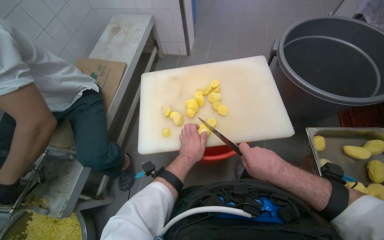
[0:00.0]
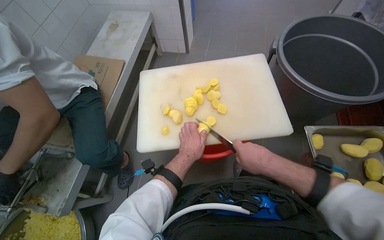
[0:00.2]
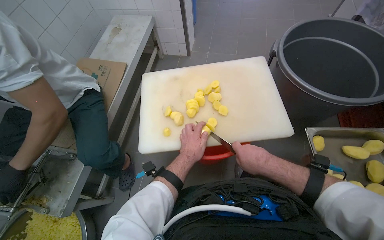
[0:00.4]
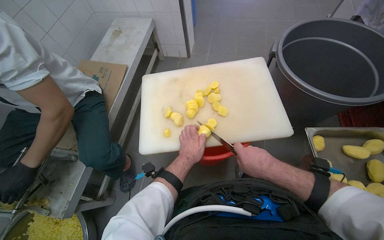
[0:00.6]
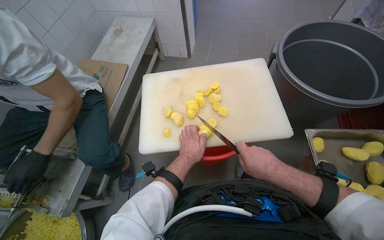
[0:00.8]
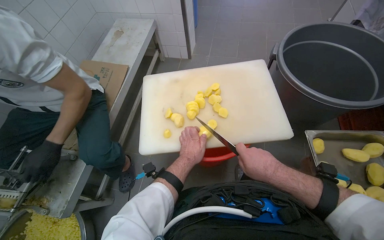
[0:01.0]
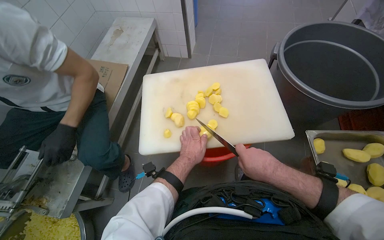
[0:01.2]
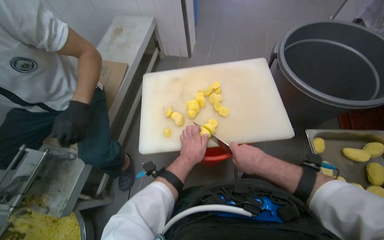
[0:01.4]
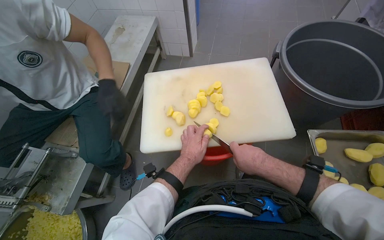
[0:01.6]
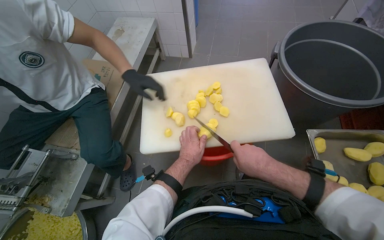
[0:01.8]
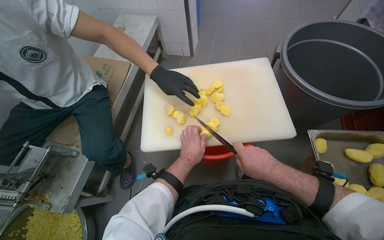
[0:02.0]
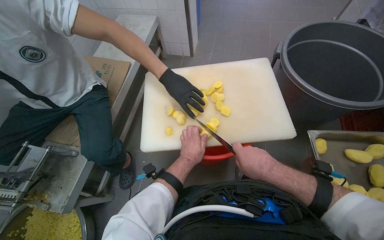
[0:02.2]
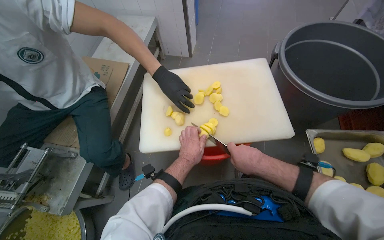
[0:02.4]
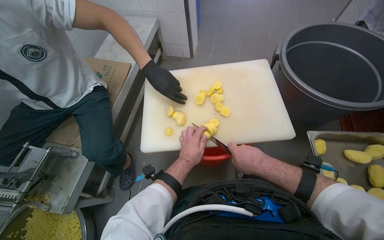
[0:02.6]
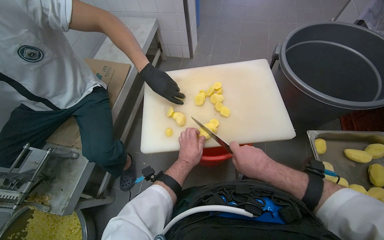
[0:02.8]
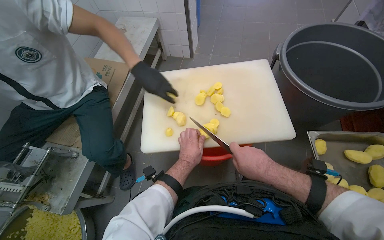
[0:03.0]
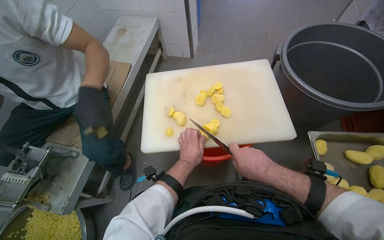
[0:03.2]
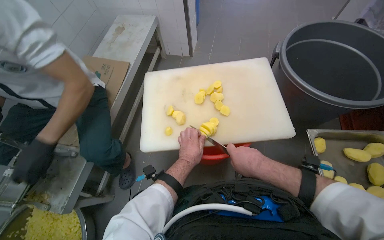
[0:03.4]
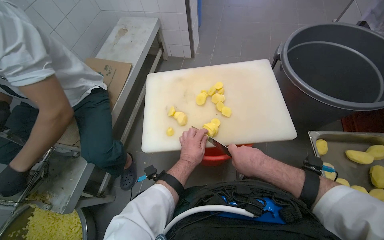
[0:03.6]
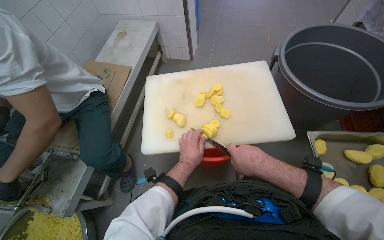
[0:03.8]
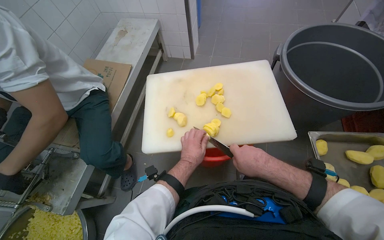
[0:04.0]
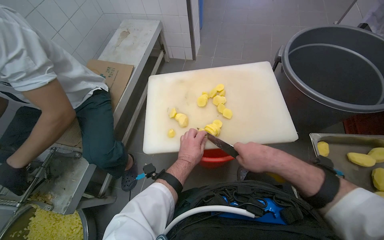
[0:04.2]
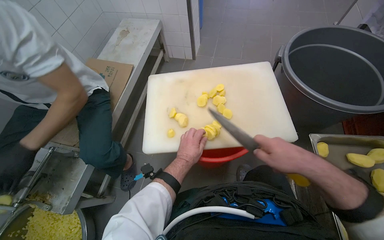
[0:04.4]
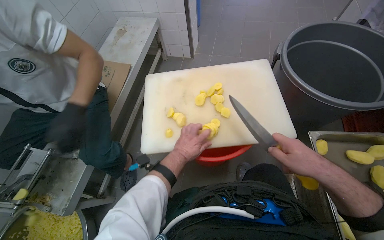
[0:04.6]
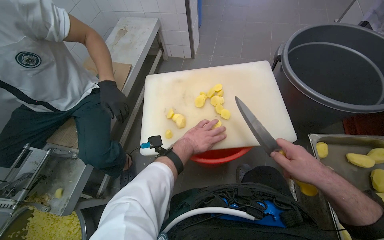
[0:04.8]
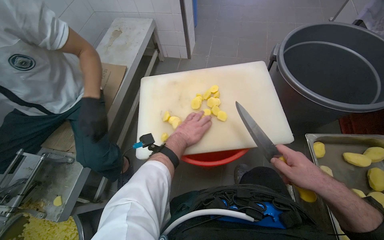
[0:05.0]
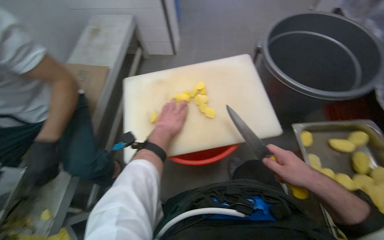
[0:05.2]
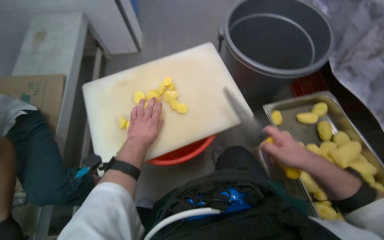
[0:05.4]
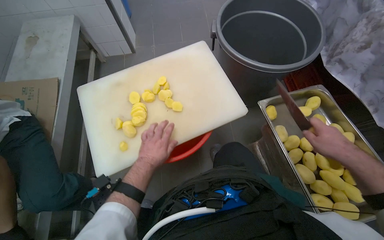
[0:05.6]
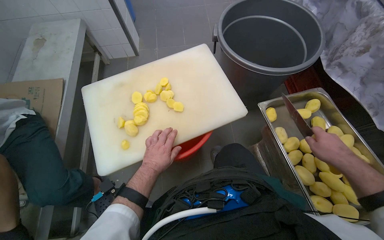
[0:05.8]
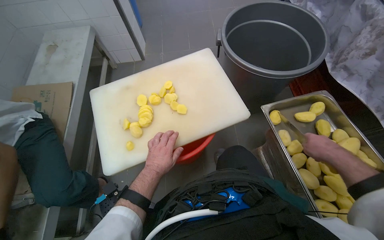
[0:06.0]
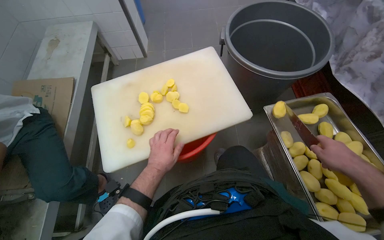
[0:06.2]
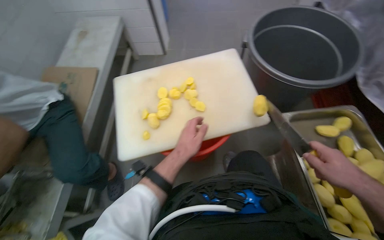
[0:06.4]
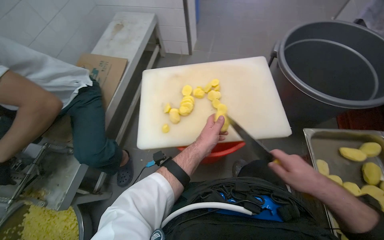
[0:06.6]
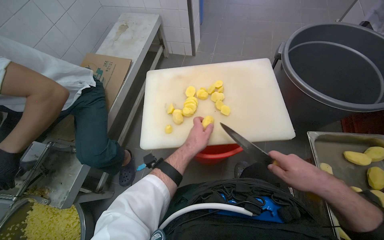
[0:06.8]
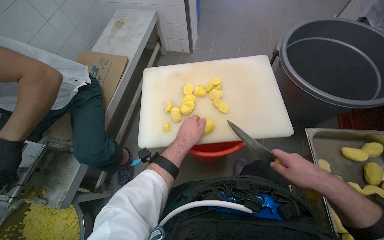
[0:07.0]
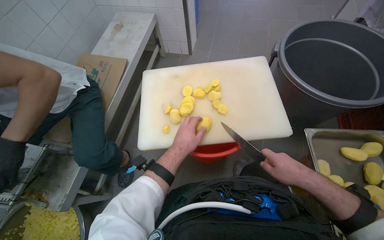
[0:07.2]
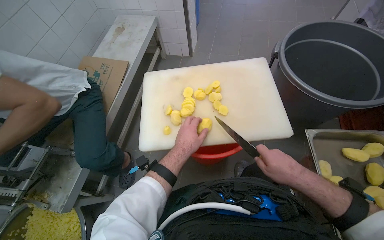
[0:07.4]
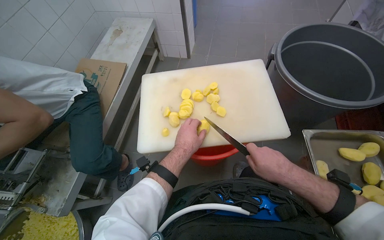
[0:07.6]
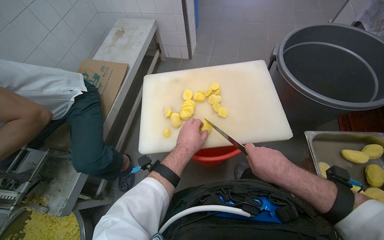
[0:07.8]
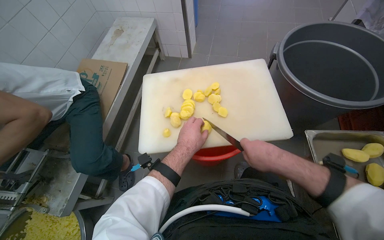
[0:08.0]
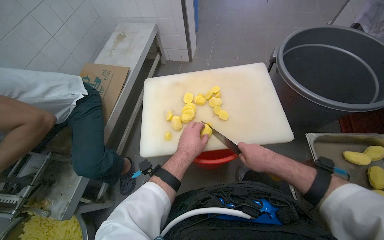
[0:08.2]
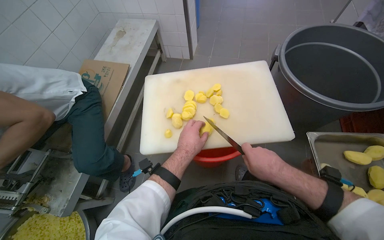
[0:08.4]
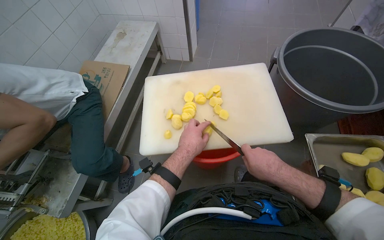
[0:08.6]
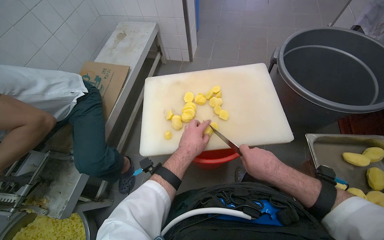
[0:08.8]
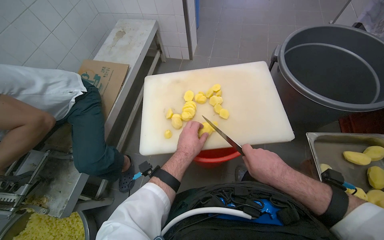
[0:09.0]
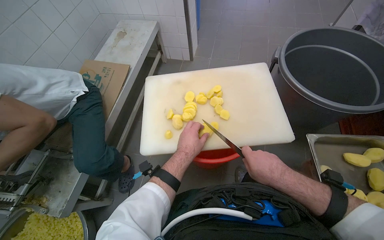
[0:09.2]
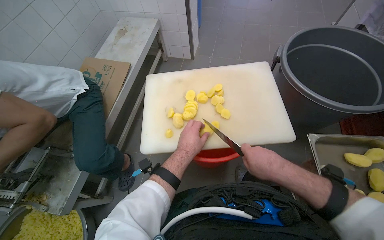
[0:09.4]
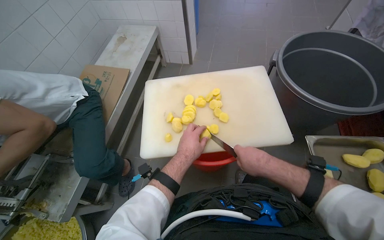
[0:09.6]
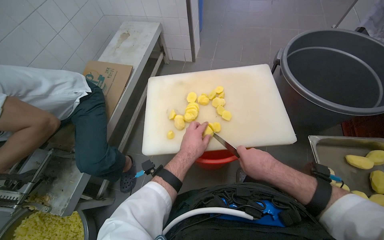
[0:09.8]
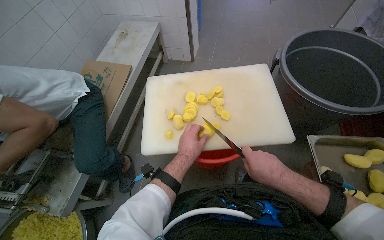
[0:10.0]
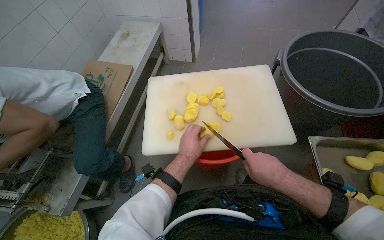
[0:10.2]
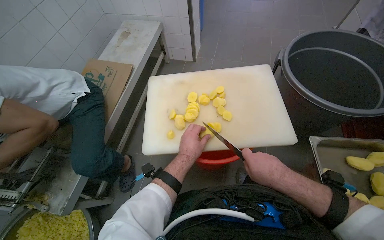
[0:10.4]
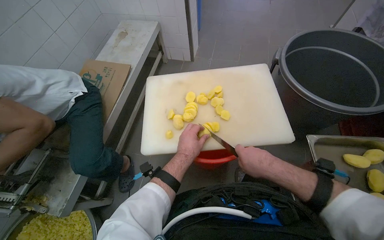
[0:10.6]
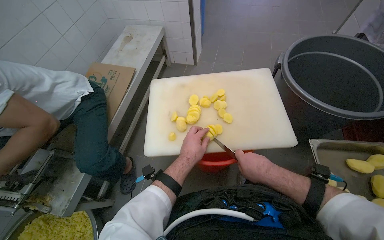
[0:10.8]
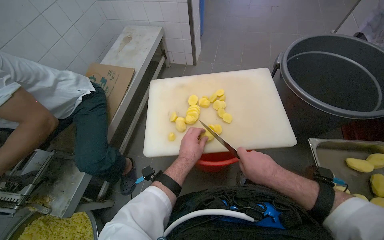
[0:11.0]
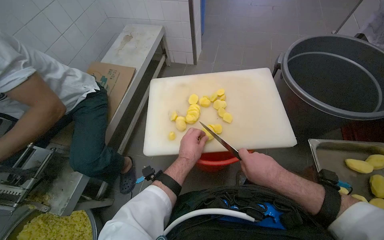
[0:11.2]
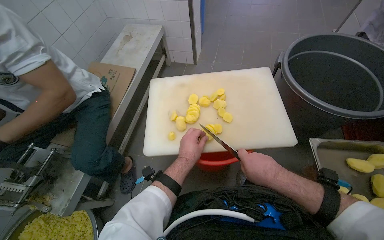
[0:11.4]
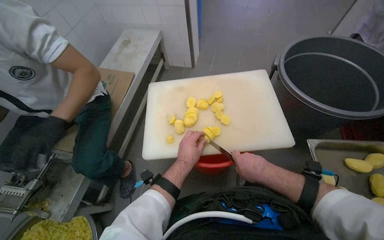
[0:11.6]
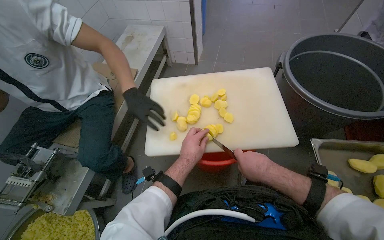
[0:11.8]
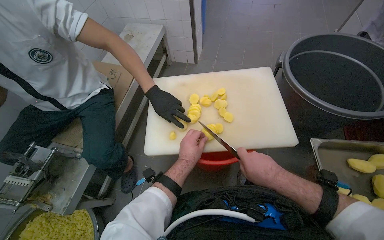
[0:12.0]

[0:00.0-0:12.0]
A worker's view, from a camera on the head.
Job: preparing food.
The whole recording: Slicing potatoes on cutting board. The worker slices peeled potatoes on a white cutting board with a knife.
0:00.0 to 0:04.4: The hands stay close to where they were, moving slightly.
0:04.4 to 0:06.0: The right hand is displaced to the right by approximately 25 cm.
0:06.0 to 0:07.6: The right hand shifts approximately 25 cm to the left.
0:07.6 to 0:12.0: The hands are busy where they are.

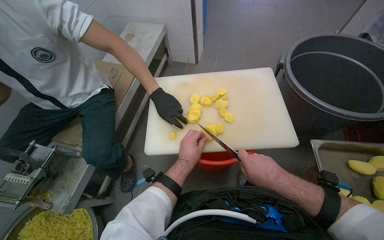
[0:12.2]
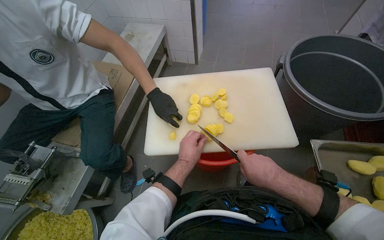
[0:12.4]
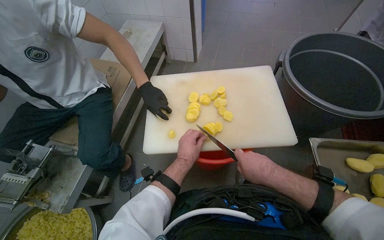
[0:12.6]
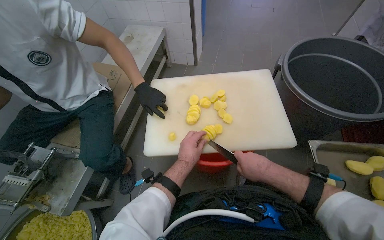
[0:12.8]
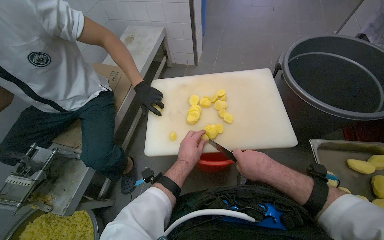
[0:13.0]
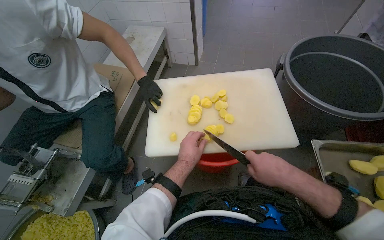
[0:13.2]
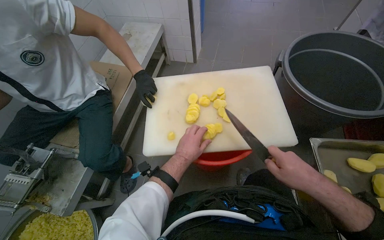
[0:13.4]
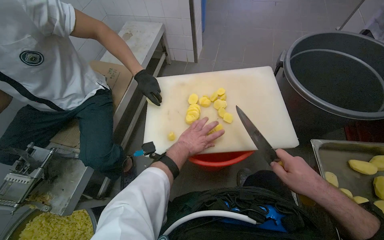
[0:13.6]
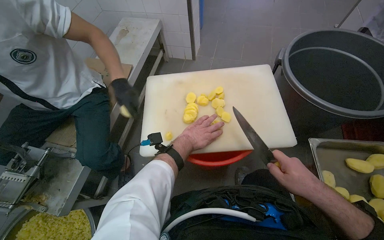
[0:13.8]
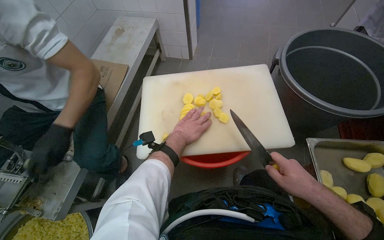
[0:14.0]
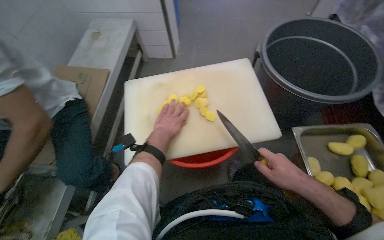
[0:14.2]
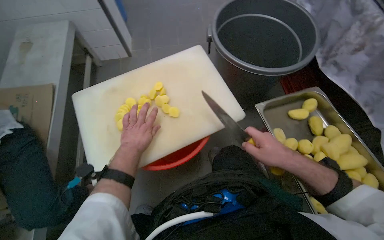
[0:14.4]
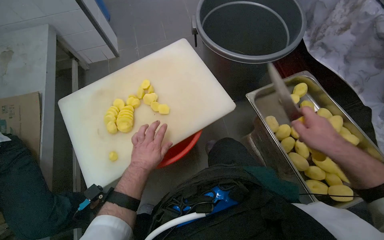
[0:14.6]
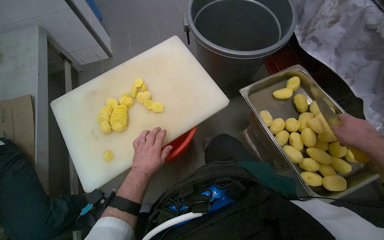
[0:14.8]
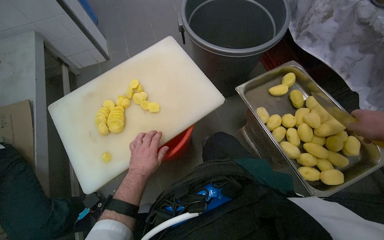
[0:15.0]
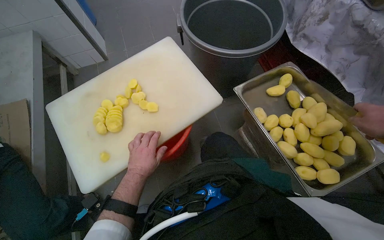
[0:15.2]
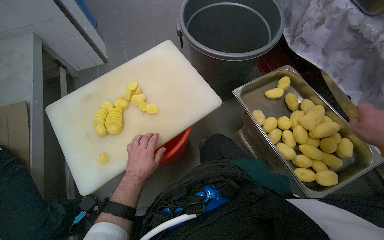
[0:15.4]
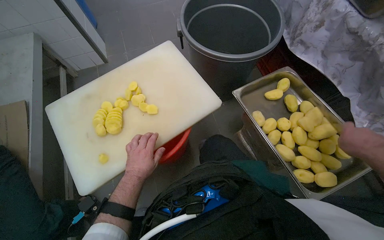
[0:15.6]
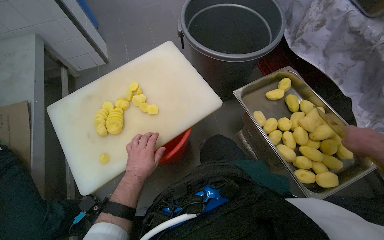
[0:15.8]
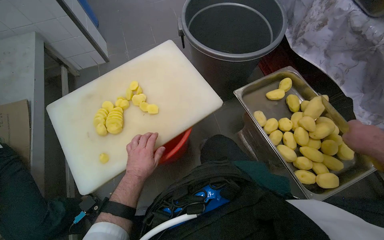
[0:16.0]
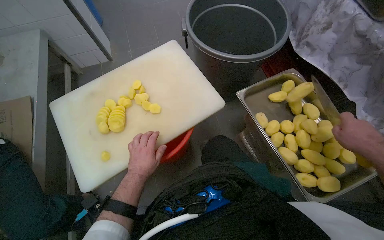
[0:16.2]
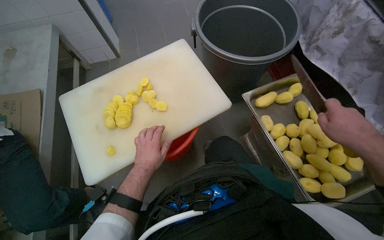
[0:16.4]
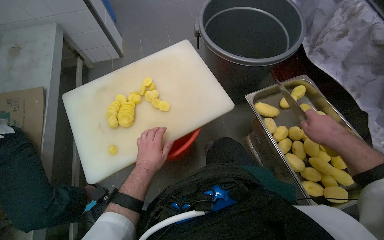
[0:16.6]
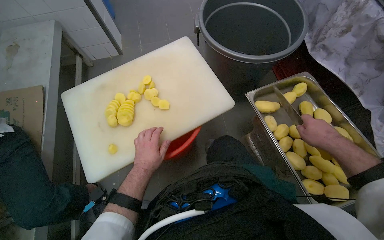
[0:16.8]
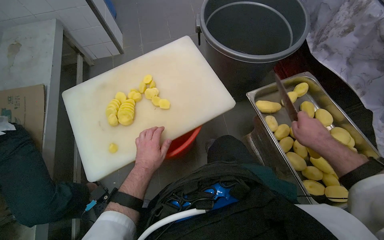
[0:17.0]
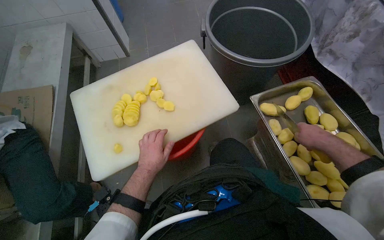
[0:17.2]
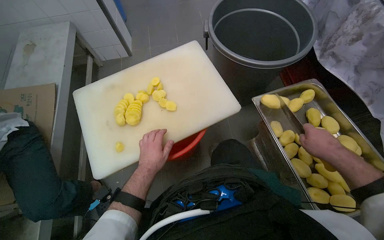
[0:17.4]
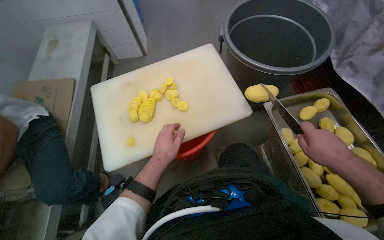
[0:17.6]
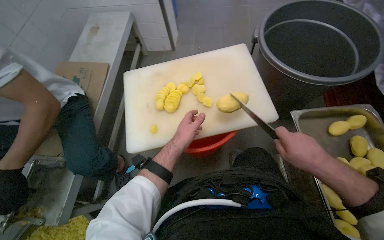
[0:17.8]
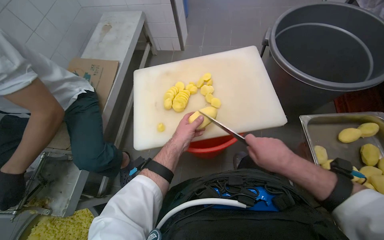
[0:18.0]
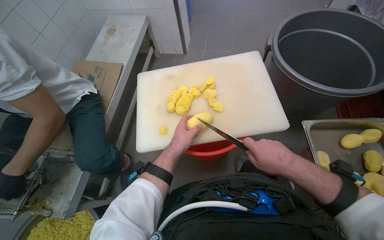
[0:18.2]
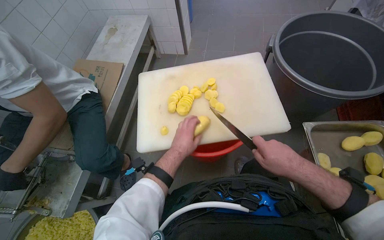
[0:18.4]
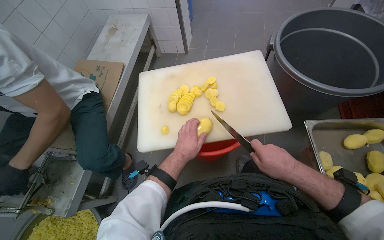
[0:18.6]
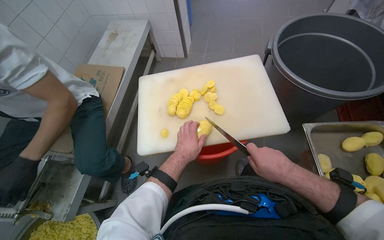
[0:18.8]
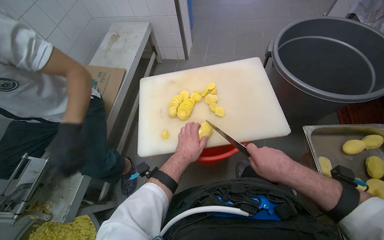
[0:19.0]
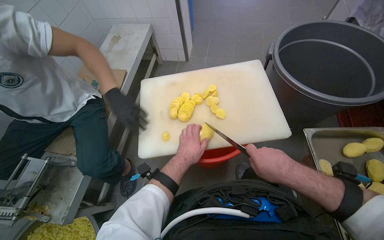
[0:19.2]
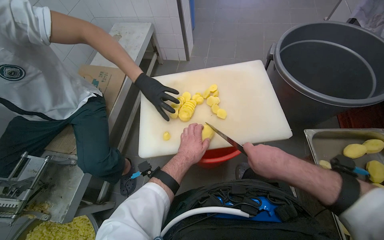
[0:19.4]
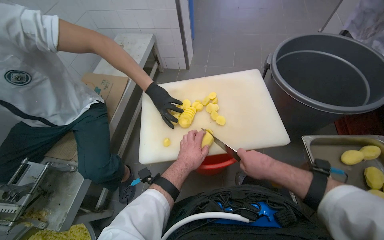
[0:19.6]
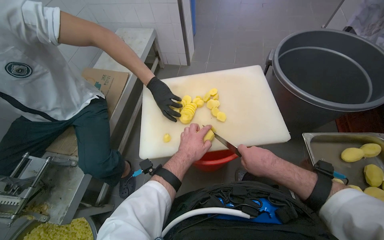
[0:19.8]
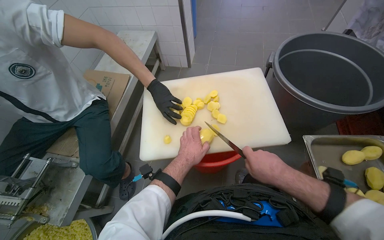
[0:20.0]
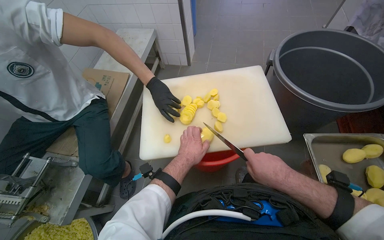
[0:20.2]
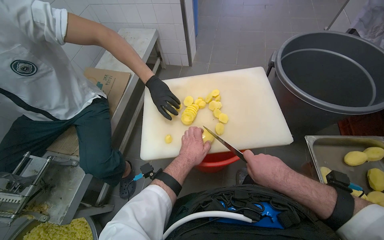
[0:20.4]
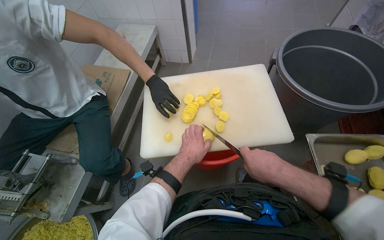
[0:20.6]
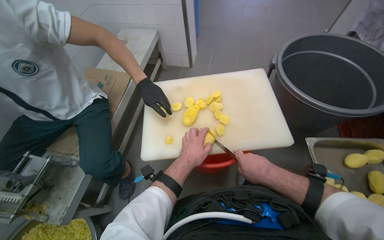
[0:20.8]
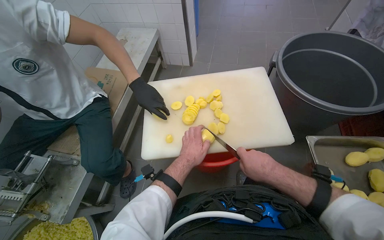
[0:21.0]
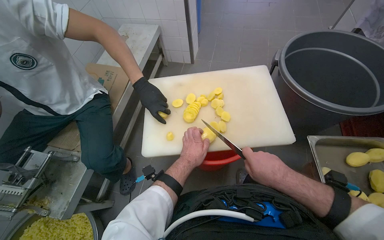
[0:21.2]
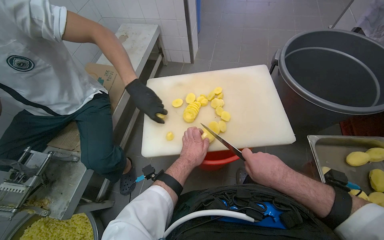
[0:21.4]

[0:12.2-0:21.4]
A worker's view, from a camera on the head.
Job: preparing food.
The whole recording: Slicing potatoes on cutting board. The worker slices peeled potatoes on a white cutting board with a knife.
0:12.2 to 0:13.8: The right hand travels to the right by approximately 10 cm.
0:13.8 to 0:15.2: The wearer's head swings approximately 35 degrees to the right.
0:16.8 to 0:18.4: The head rotates some 20 degrees to the left. The right hand shifts approximately 25 cm to the left.
0:18.4 to 0:21.4: The hands stay close to where they were, moving slightly.
